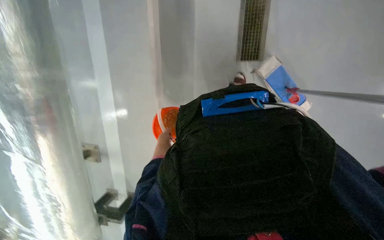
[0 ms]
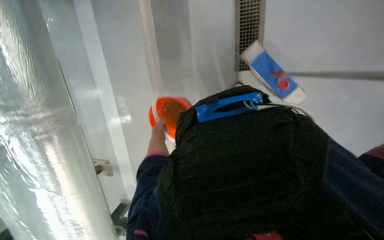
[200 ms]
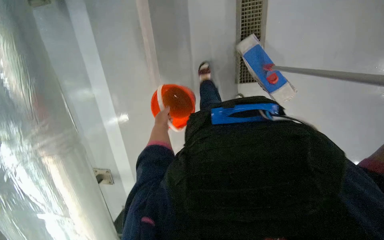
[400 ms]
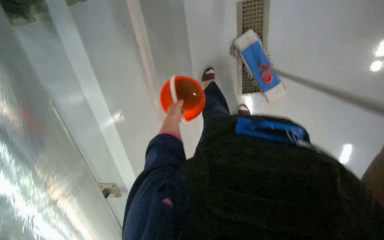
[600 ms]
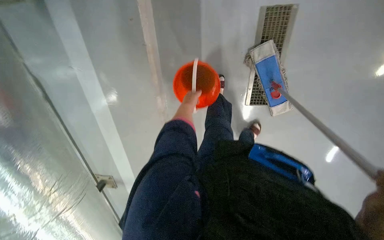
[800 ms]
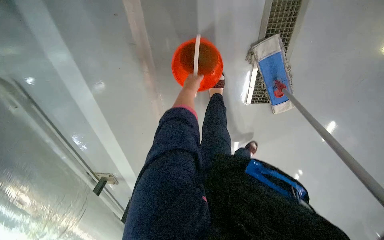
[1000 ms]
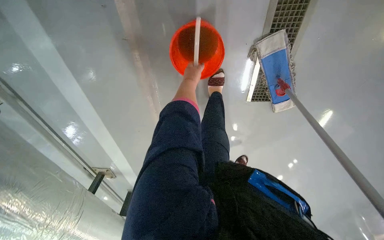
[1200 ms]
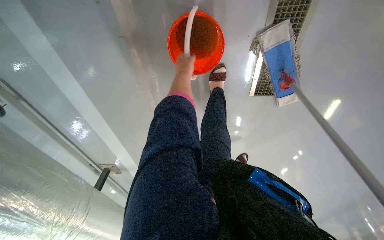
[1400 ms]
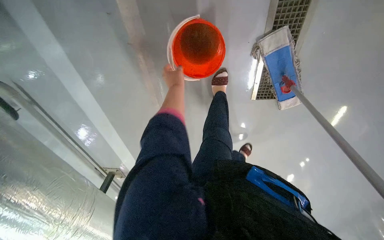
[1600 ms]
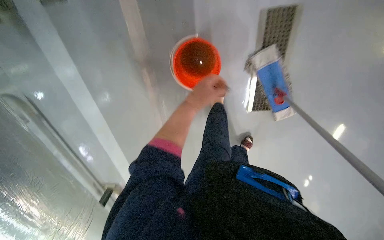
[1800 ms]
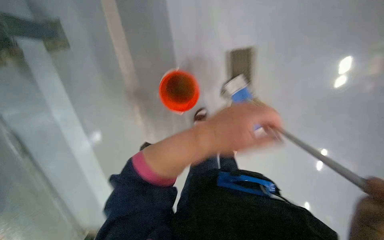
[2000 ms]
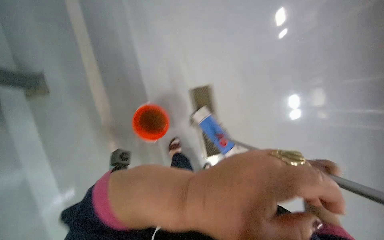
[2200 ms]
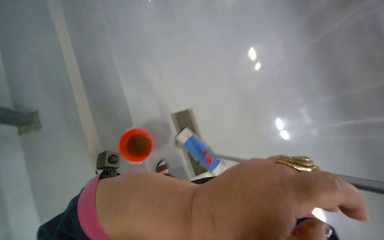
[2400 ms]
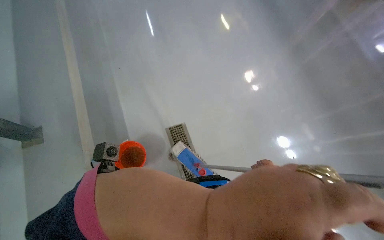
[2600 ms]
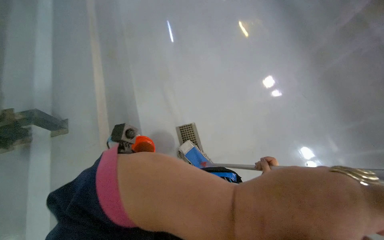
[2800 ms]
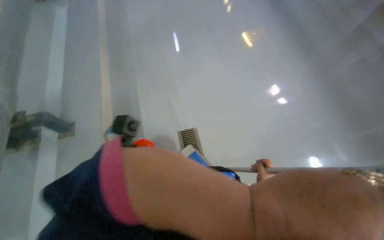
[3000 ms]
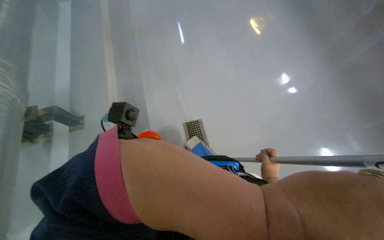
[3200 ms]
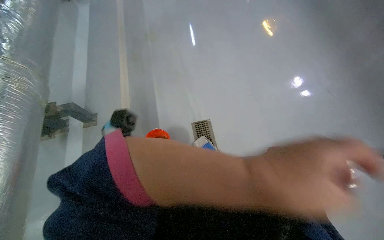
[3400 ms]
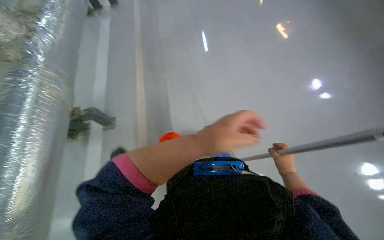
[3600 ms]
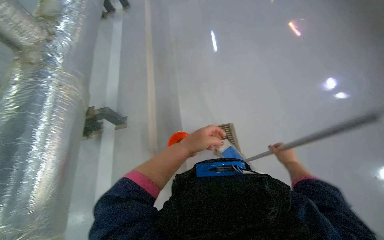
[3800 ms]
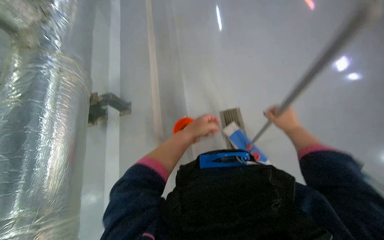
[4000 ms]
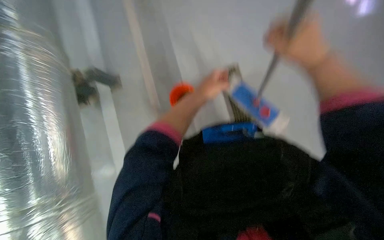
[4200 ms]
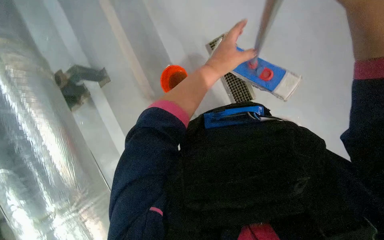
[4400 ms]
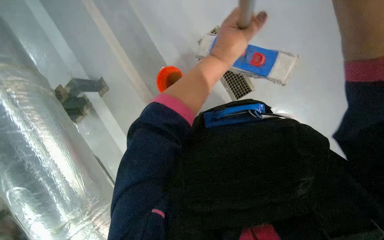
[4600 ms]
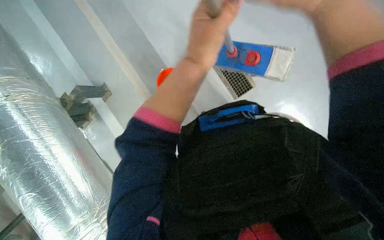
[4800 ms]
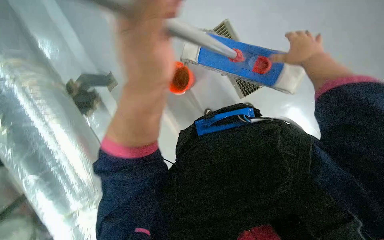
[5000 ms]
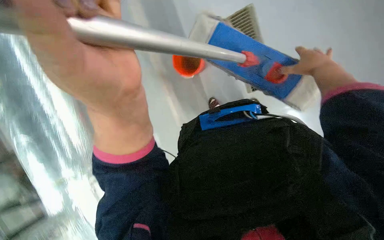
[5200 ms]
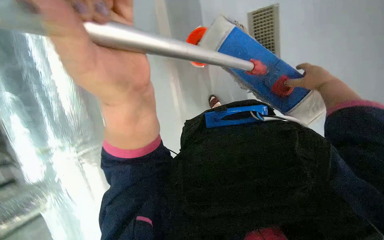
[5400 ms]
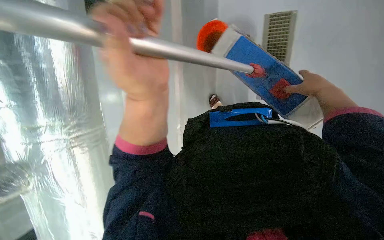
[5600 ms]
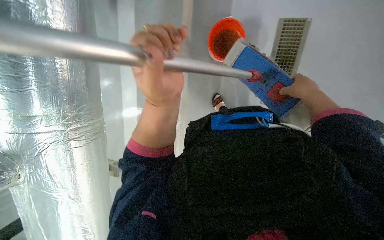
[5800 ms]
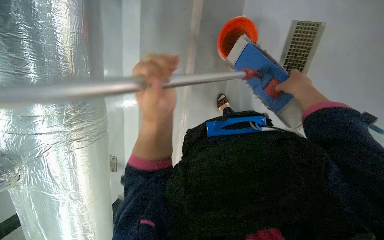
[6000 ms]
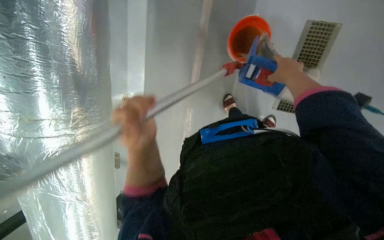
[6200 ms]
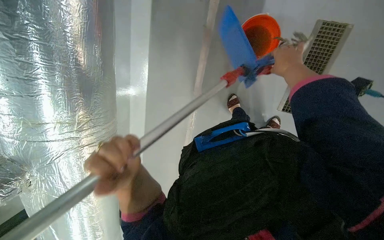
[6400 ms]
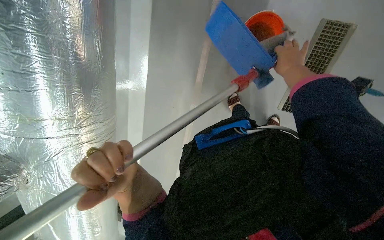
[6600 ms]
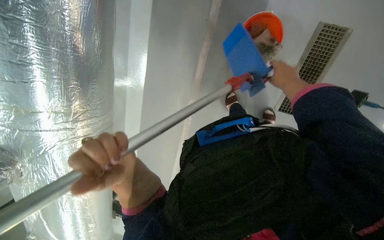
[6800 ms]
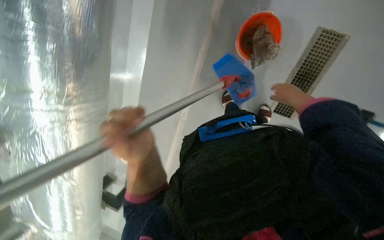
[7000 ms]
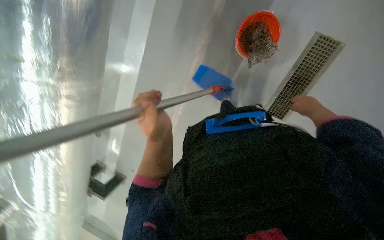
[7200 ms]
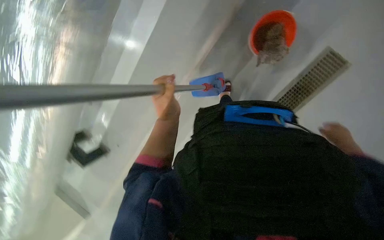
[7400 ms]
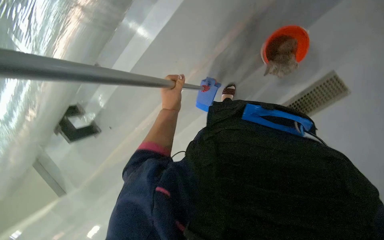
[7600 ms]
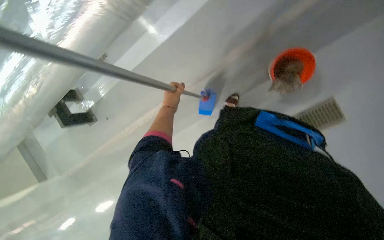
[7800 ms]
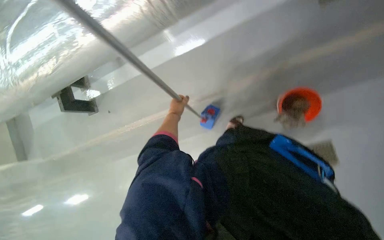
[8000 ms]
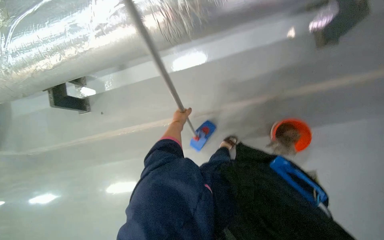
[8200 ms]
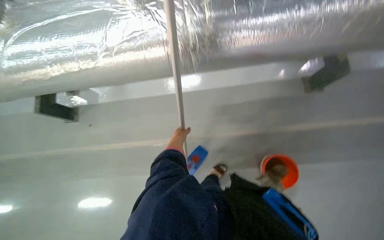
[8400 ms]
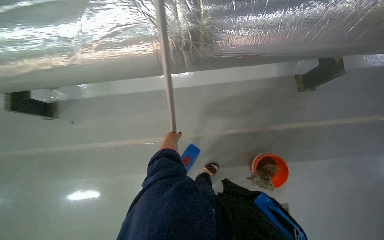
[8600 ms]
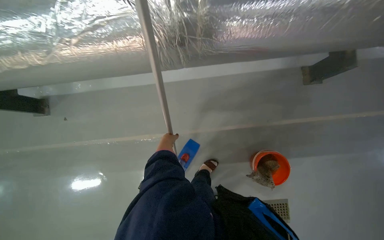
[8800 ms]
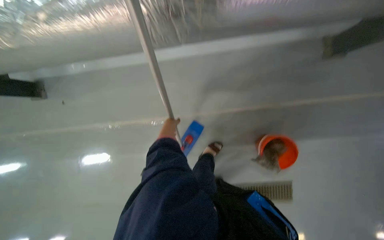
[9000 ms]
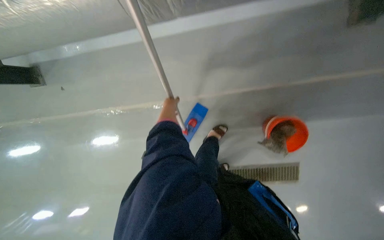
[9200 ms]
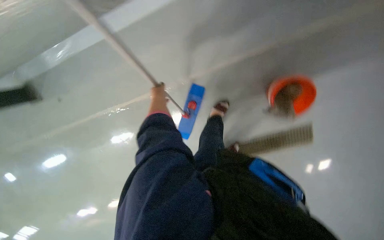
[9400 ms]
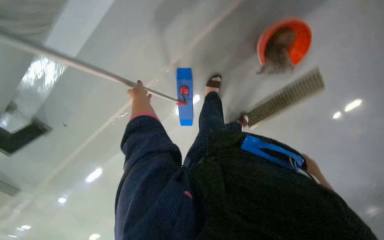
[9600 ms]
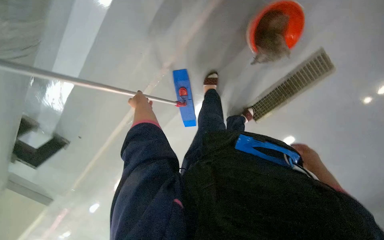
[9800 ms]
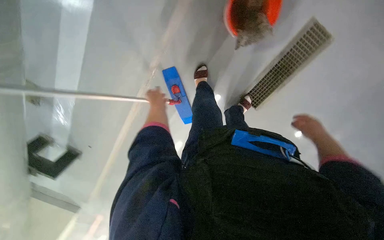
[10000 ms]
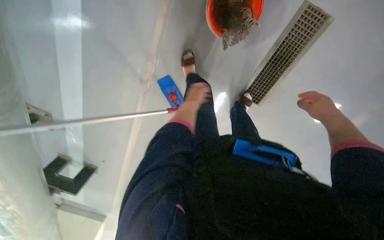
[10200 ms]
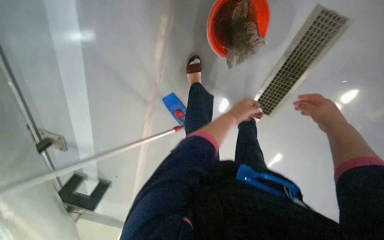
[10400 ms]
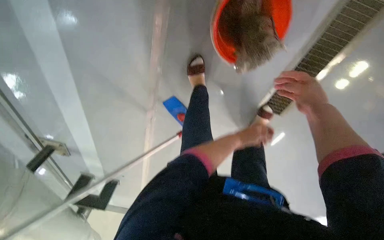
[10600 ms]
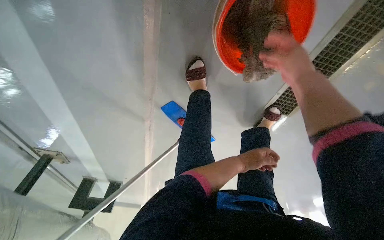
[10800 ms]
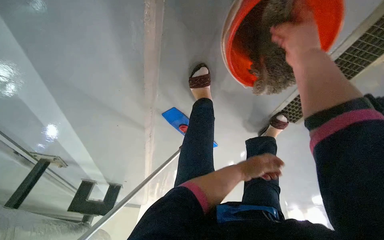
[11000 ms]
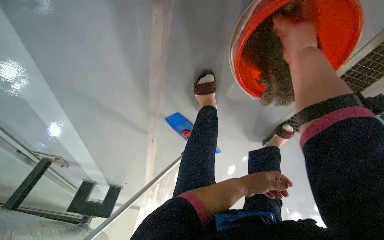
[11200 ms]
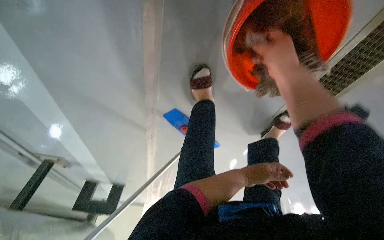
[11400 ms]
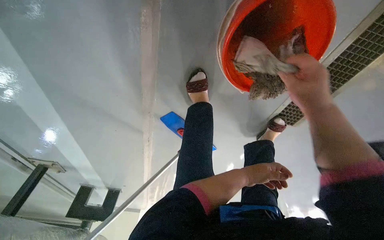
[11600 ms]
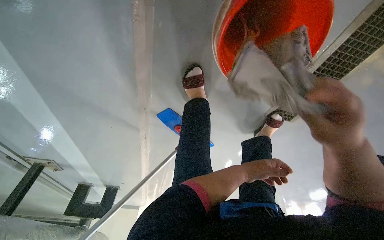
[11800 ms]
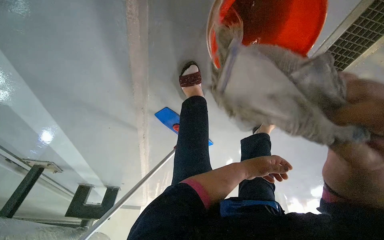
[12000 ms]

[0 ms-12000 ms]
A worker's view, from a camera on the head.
Job: mopping floor.
The whole recording: Mopping the floor. The worker mops the floor with a flat mop, moving across different areas of the room.
1600 ms to 3000 ms: The head travels approximately 70 cm. The wearer looks roughly 15 degrees further to the right. The view tilts about 50 degrees upward.
3000 ms to 4400 ms: The view tips downward by approximately 30 degrees.
4400 ms to 6000 ms: Everything in view rotates some 25 degrees clockwise. The left hand travels down the picture and to the left by some 20 cm, and reaches about 20 cm nearer to the camera, then returns.
6000 ms to 7600 ms: Everything in view rotates roughly 35 degrees clockwise.
7600 ms to 9000 ms: The scene turns some 35 degrees clockwise in the picture.
9000 ms to 10400 ms: The head travels some 40 cm. The view swings about 25 degrees to the left. The view tips downward by some 25 degrees. The scene turns approximately 60 degrees counterclockwise in the picture.
10400 ms to 12000 ms: The right hand travels to the left by roughly 15 cm, and moves approximately 40 cm up the picture and comes back.

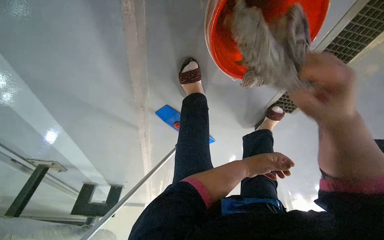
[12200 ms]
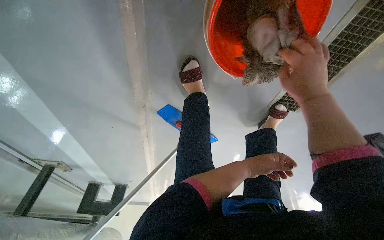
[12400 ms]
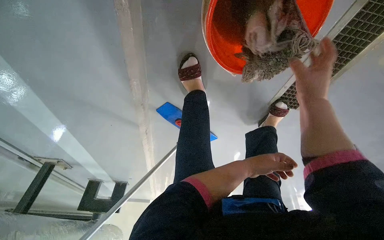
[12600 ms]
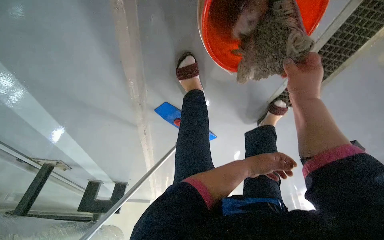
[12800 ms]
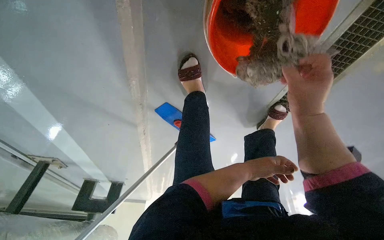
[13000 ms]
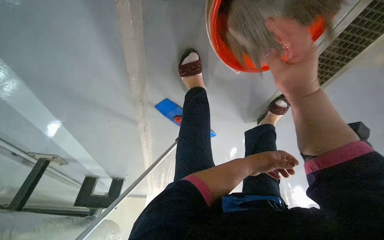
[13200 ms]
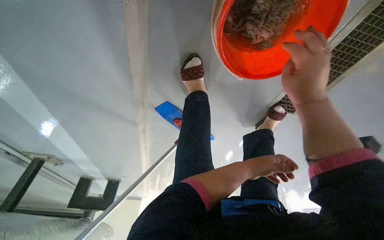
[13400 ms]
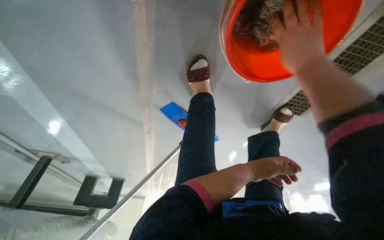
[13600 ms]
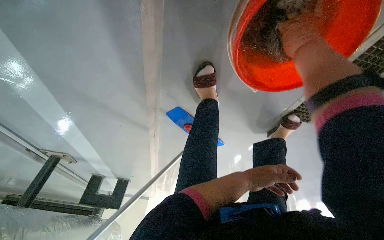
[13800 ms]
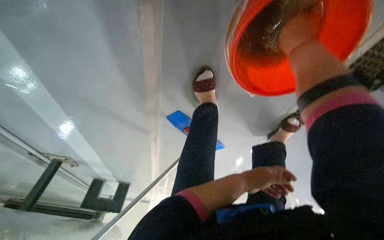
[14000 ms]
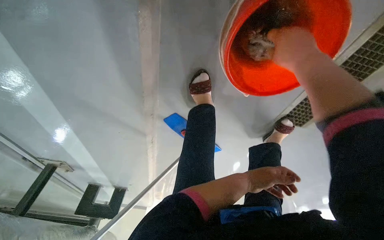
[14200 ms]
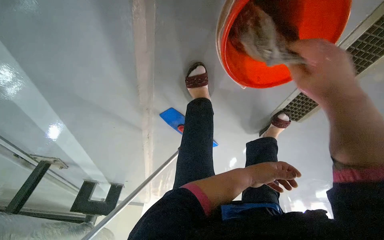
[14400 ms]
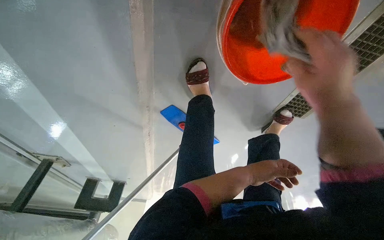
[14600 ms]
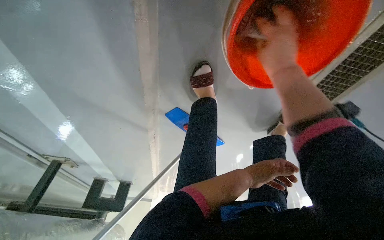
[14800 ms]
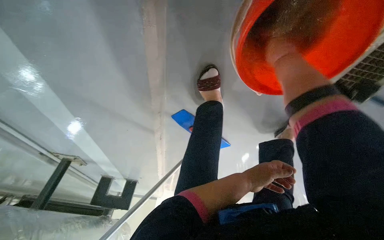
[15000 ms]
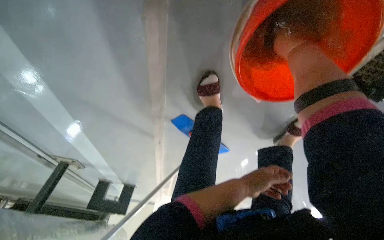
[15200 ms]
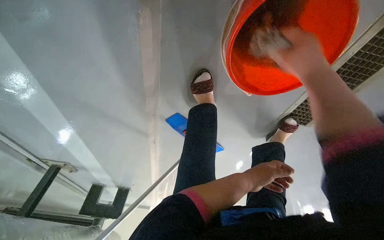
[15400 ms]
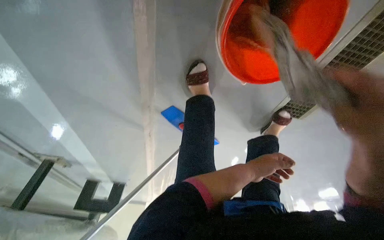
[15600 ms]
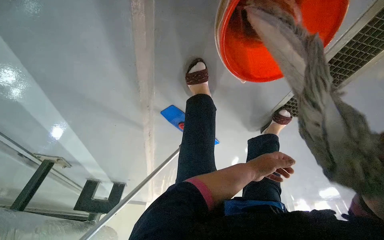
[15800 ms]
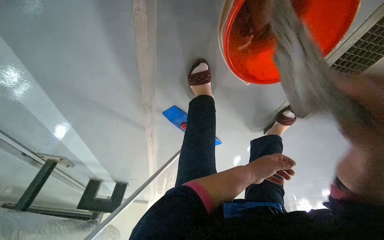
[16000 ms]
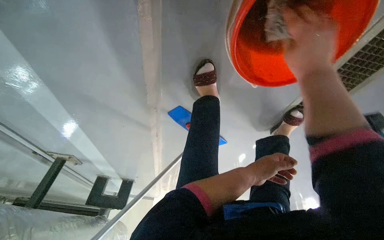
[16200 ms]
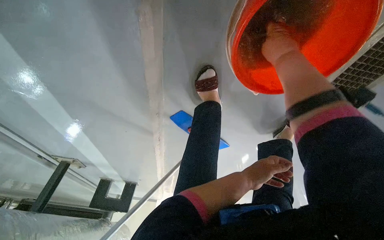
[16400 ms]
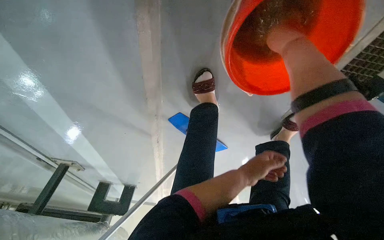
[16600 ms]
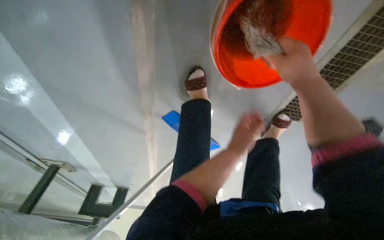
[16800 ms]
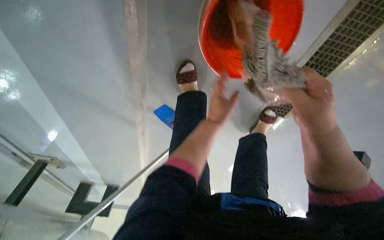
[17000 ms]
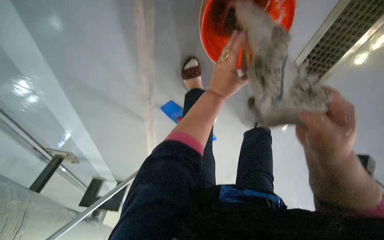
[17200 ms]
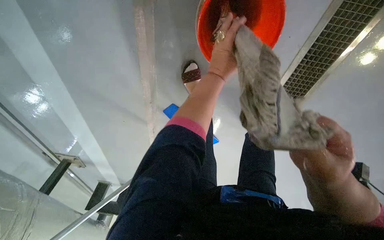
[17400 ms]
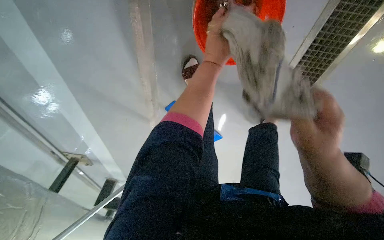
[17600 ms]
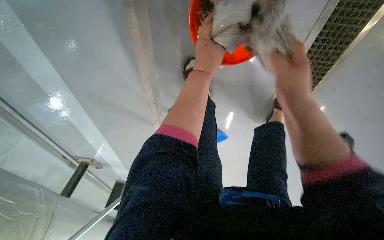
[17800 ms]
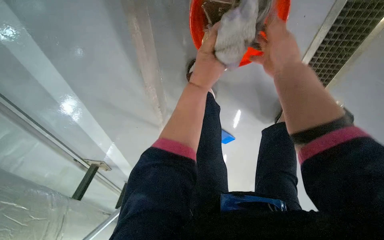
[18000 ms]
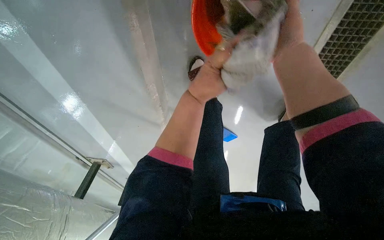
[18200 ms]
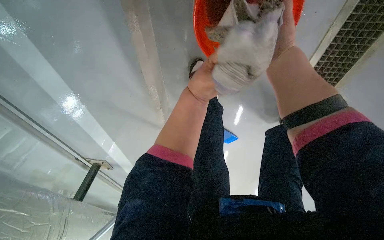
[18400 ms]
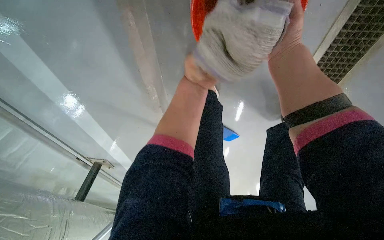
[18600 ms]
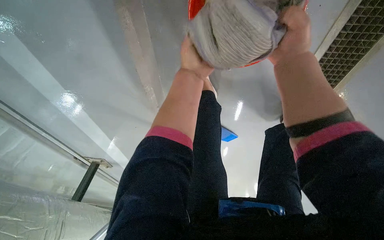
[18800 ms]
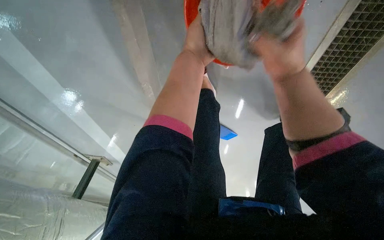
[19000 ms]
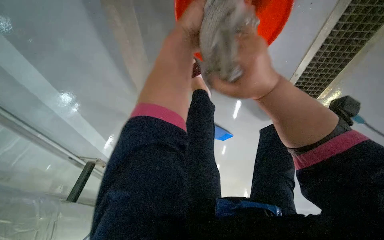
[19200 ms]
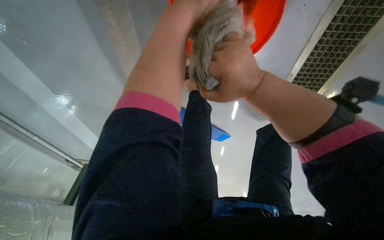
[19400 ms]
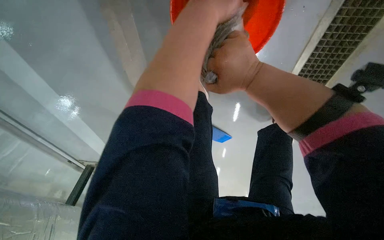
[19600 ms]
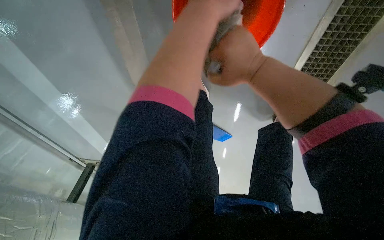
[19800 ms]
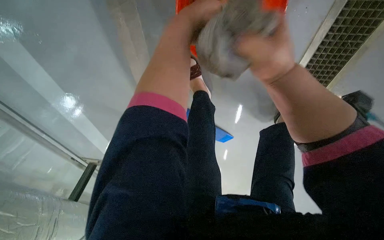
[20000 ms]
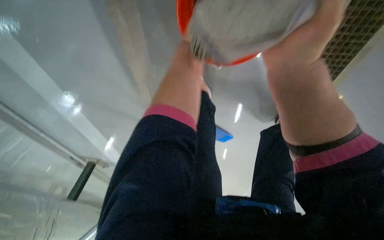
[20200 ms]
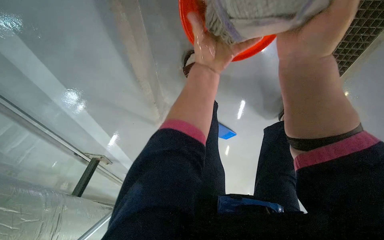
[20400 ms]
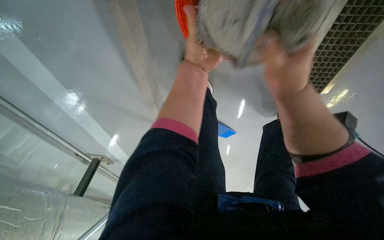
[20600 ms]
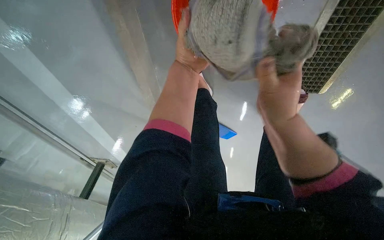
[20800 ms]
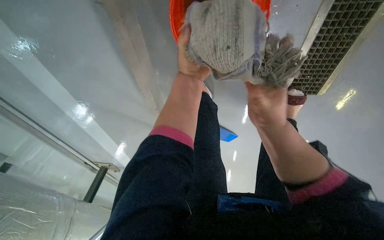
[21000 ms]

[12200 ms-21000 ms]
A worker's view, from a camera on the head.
Job: mopping floor.
The whole recording: Mopping the floor. The worker mops the floor with a flat mop, moving across different areas of the room.
12200 ms to 13600 ms: The right hand shifts approximately 15 cm up the picture.
13600 ms to 15200 ms: The right hand moves nearer and farther over some 20 cm, changing direction 2 times.
16600 ms to 18000 ms: The left hand heads up the picture, nearer to the camera and to the left, covering some 30 cm. Meanwhile the right hand is displaced nearer to the camera by approximately 15 cm, and reaches some 40 cm down the picture, then returns.
18000 ms to 19600 ms: The left hand is displaced nearer to the camera and up the picture by approximately 15 cm; the right hand moves roughly 10 cm up the picture and comes back.
19600 ms to 21000 ms: The left hand heads farther from the camera, covering some 15 cm; the right hand goes roughly 15 cm down the picture and to the right.
